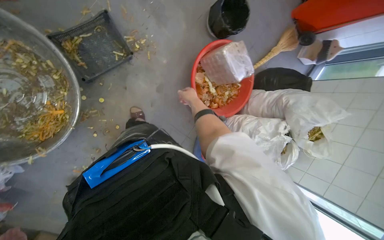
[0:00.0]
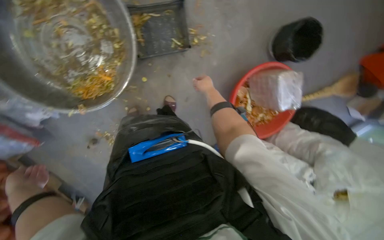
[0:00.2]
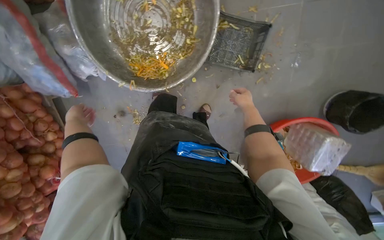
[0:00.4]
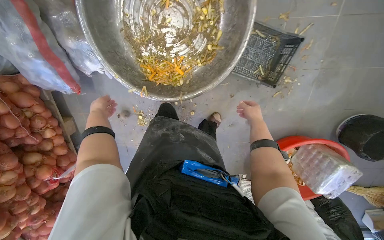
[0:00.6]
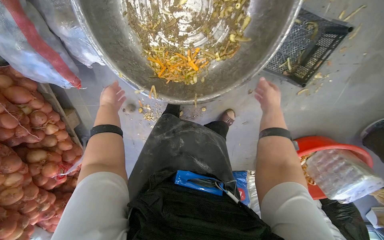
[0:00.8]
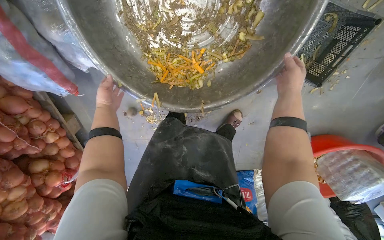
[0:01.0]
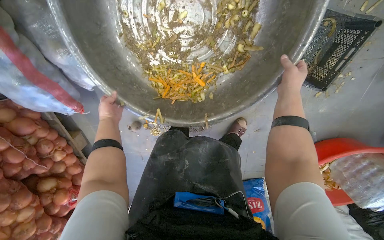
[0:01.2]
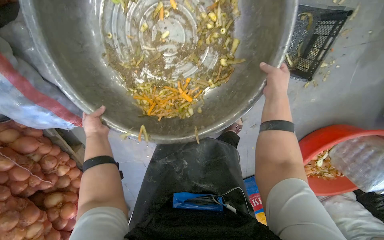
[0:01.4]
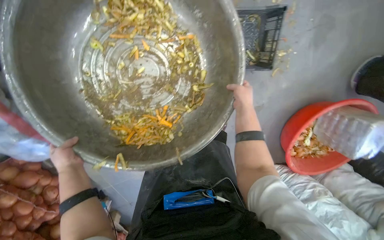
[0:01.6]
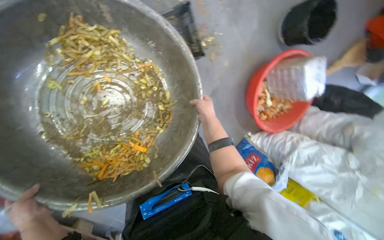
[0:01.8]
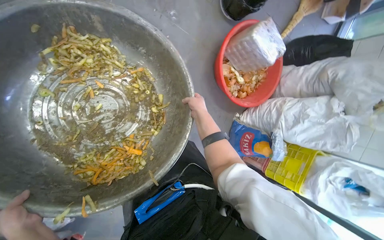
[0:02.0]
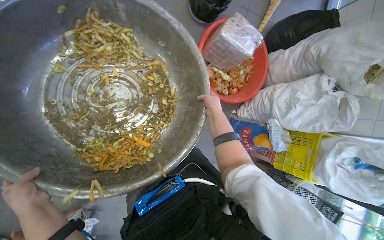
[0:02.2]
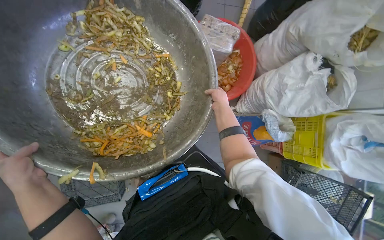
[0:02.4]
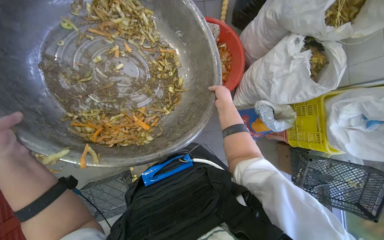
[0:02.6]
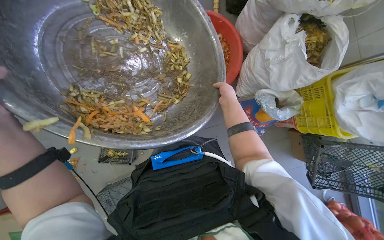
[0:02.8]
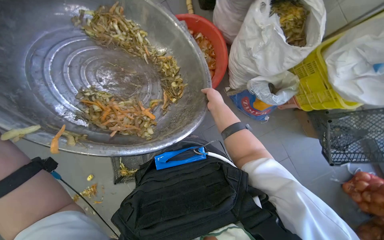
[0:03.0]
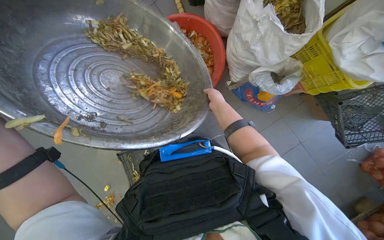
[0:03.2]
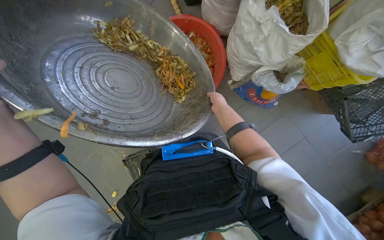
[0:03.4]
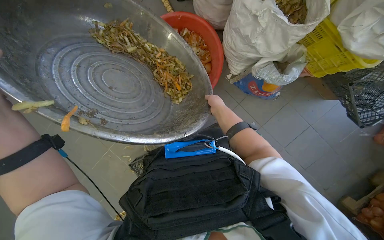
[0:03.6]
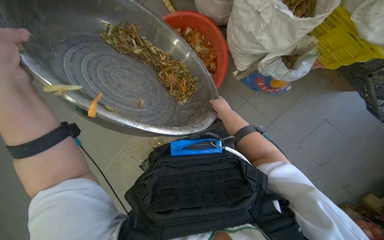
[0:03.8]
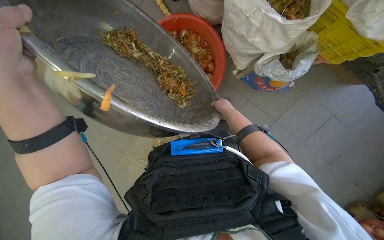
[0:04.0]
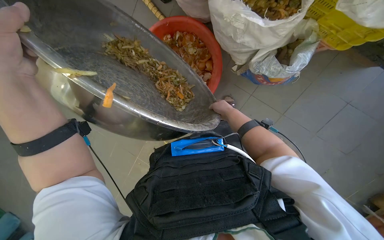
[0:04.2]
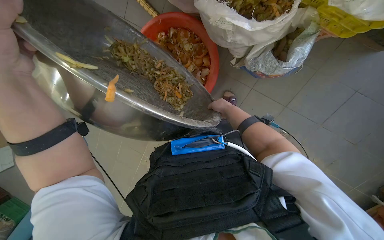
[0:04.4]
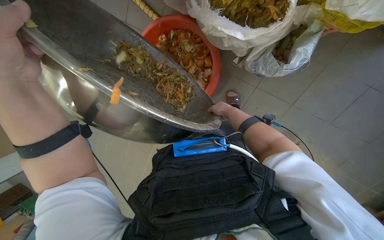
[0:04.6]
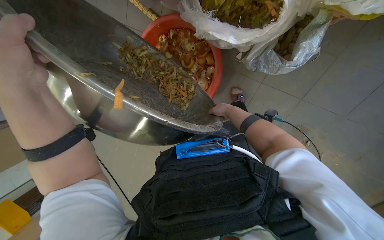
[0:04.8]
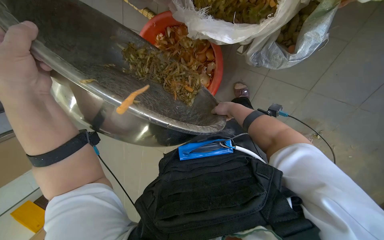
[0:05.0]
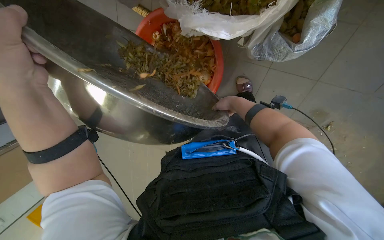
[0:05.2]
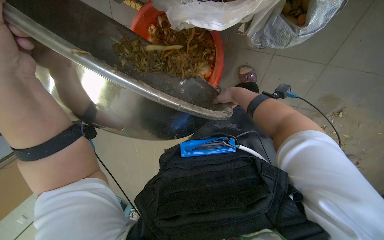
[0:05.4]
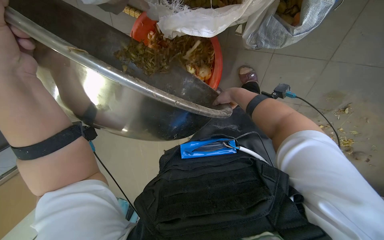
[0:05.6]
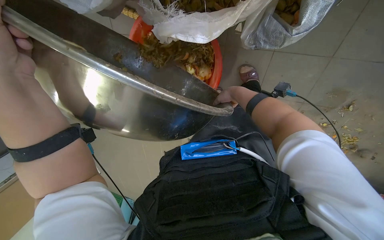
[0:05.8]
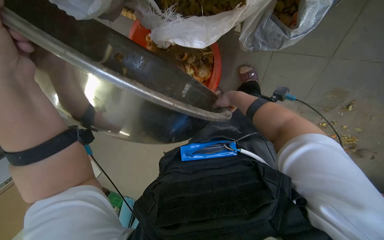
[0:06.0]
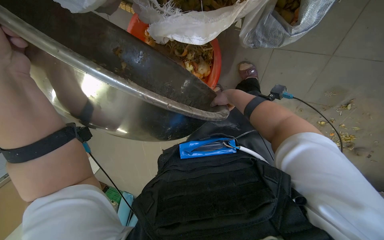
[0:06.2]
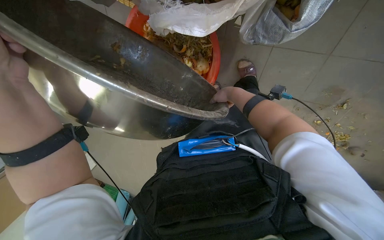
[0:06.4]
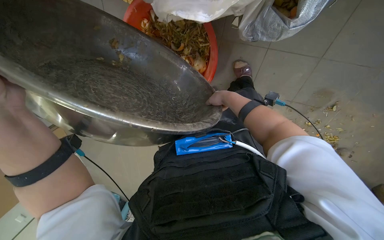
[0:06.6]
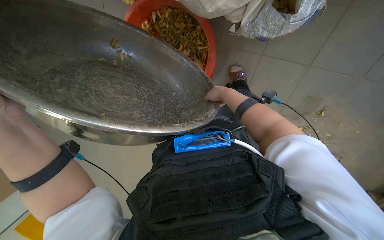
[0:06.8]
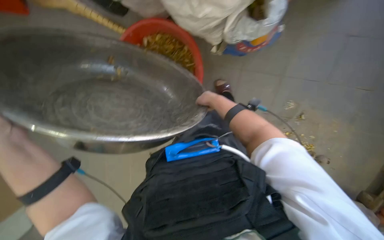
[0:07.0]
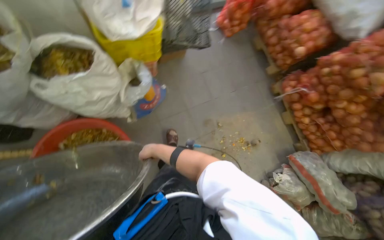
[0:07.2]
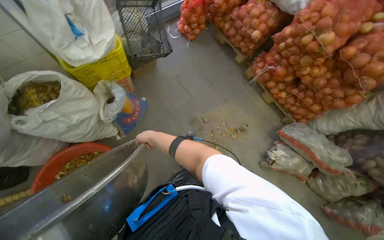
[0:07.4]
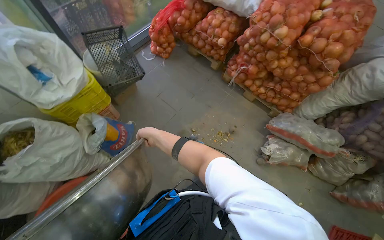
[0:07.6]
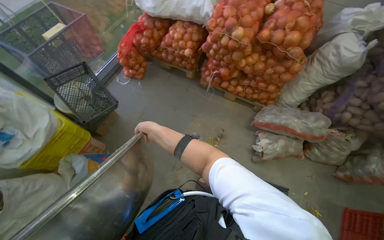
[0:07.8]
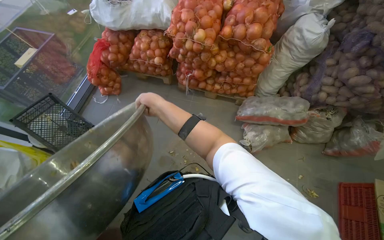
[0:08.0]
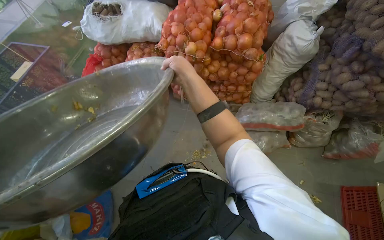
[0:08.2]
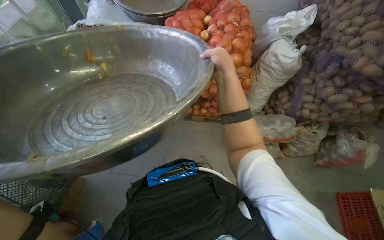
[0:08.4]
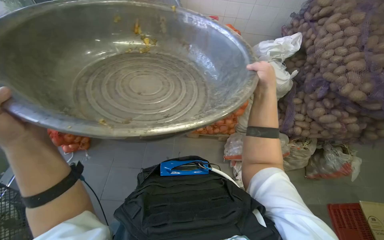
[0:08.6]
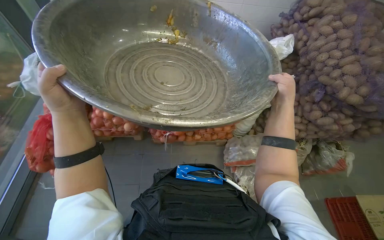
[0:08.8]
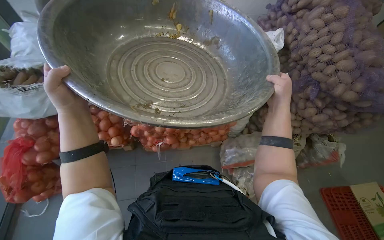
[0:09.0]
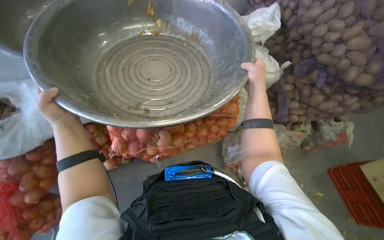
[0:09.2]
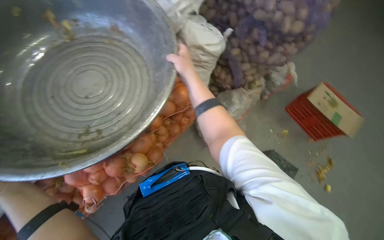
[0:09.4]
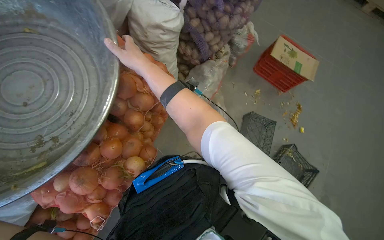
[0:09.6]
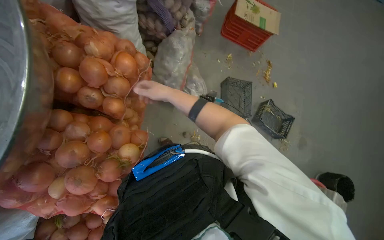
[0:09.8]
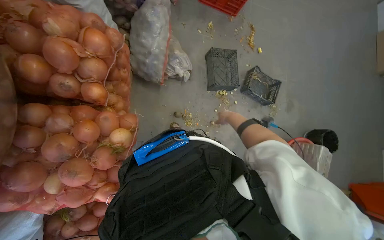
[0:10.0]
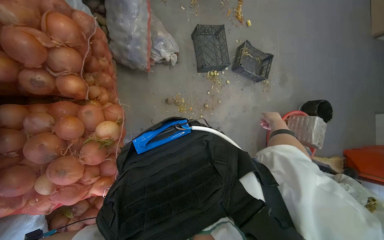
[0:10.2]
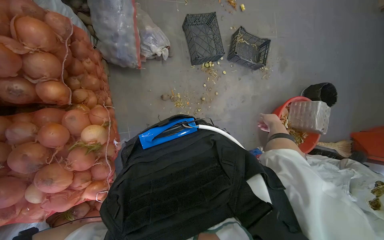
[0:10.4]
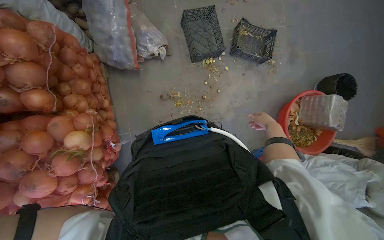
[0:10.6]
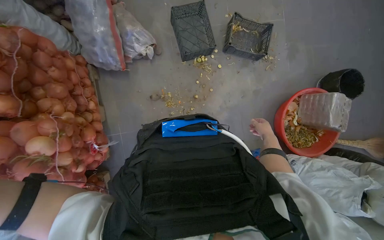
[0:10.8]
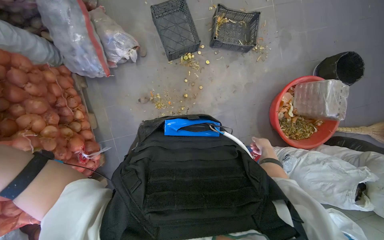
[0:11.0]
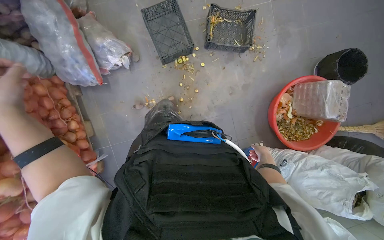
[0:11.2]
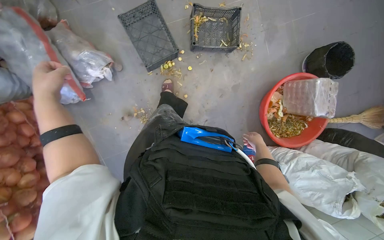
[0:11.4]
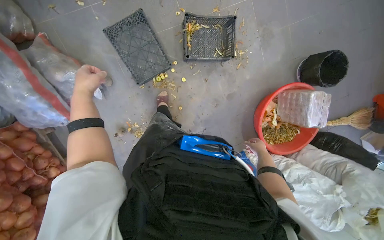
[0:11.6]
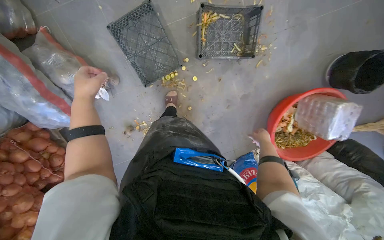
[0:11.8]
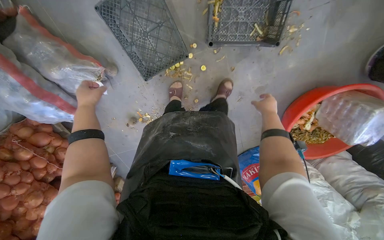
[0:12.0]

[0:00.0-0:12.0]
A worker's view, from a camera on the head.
Job: managing trash.
The whole recording: Collecting and sorting food waste. The worker collects various food waste items from different containers and bags, consolidating them into a larger bin.
0:00.0 to 0:01.6: The camera is carried about 70 cm. The wearer looks approximately 45 degrees further to the left. The camera pitches downward, by some 15 degrees.
0:01.6 to 0:03.0: The camera is aimed about 20 degrees further to the right. The view tilts roughly 25 degrees upward. The right hand moves to the left, some 10 cm.
0:06.0 to 0:07.6: The view tips upward by about 15 degrees. The scene rotates counterclockwise by approximately 40 degrees.
0:07.6 to 0:09.0: The camera travels some 70 cm. The wearer's head swings roughly 40 degrees to the right.
0:09.0 to 0:10.4: The wearer's head swings roughly 80 degrees to the right. The camera pitches downward, by about 40 degrees.
0:10.4 to 0:12.0: The wearer moves about 1 m. The view tips downward by about 35 degrees.

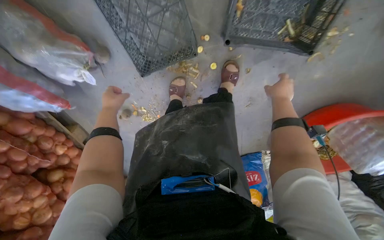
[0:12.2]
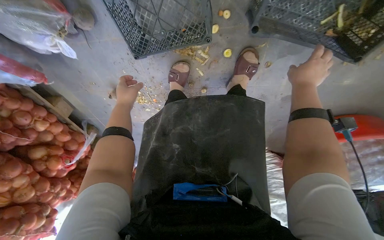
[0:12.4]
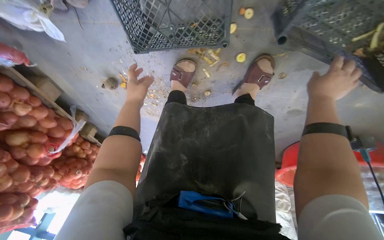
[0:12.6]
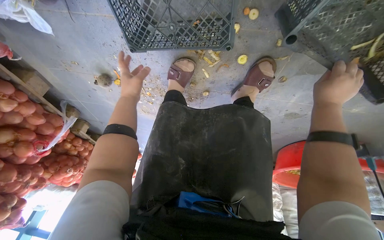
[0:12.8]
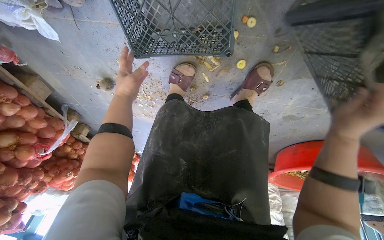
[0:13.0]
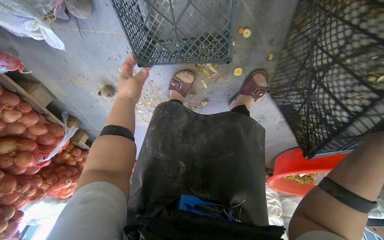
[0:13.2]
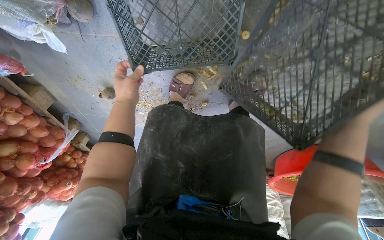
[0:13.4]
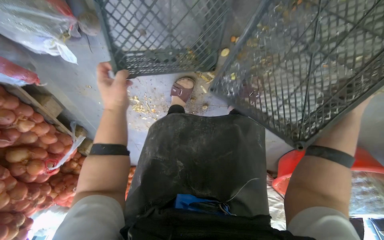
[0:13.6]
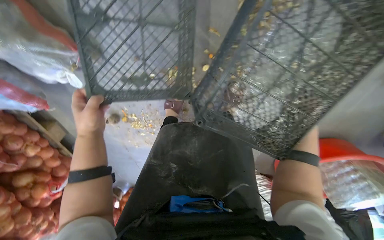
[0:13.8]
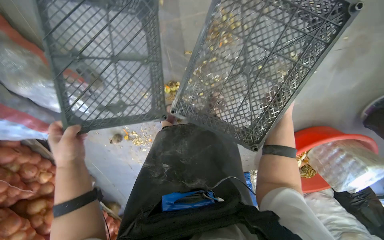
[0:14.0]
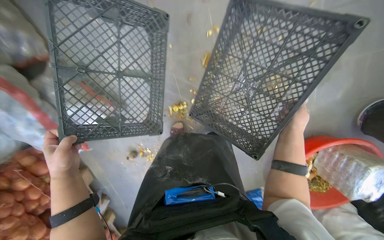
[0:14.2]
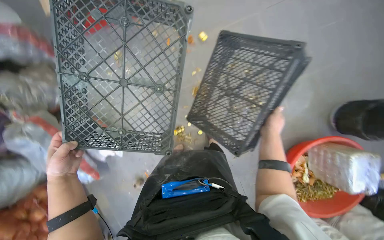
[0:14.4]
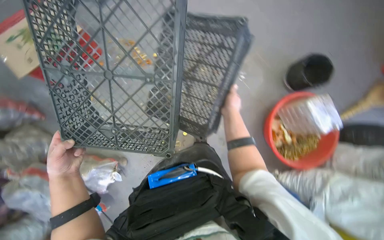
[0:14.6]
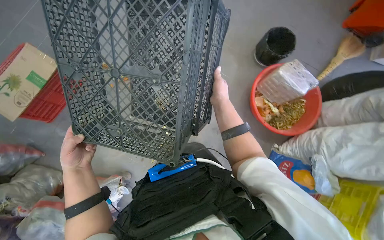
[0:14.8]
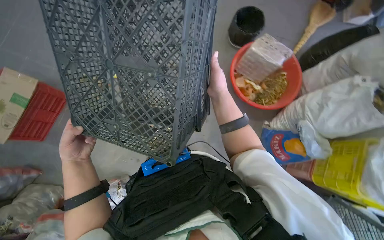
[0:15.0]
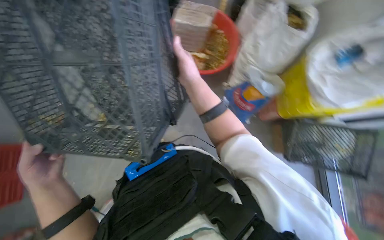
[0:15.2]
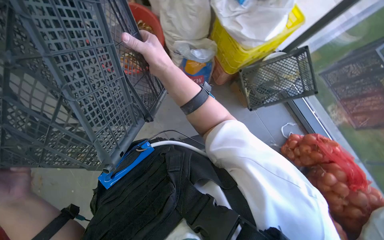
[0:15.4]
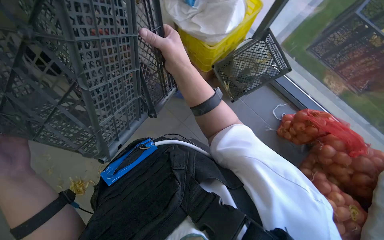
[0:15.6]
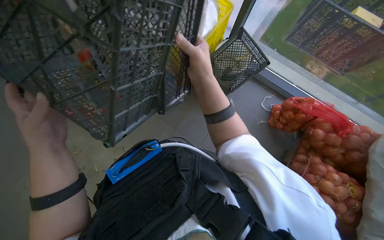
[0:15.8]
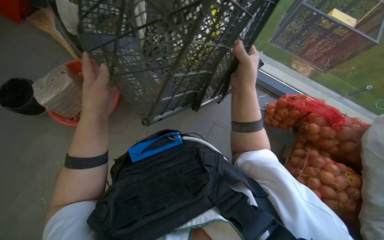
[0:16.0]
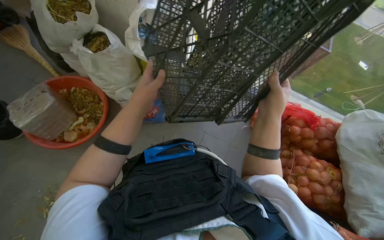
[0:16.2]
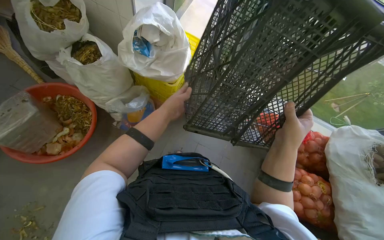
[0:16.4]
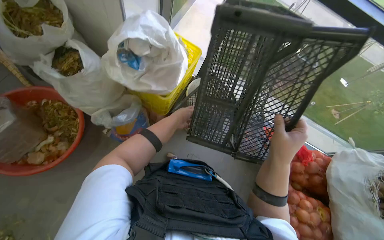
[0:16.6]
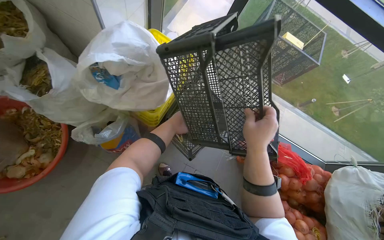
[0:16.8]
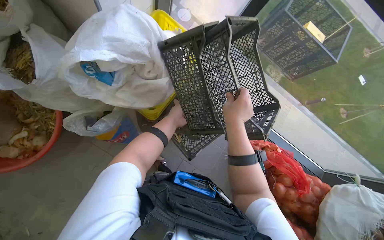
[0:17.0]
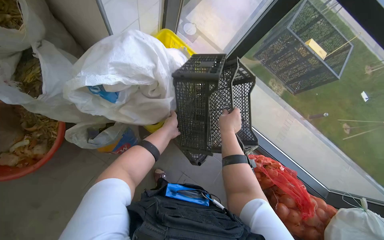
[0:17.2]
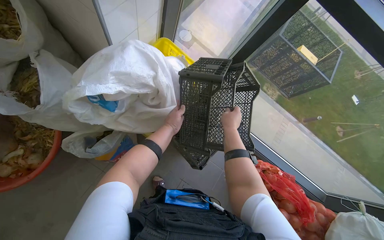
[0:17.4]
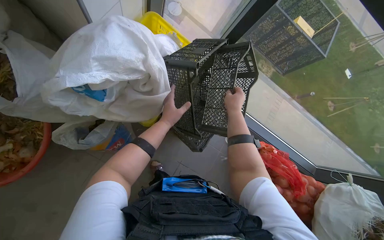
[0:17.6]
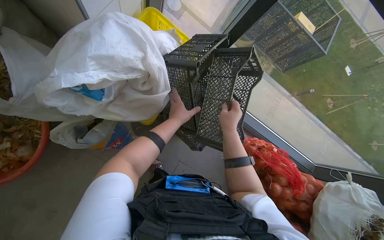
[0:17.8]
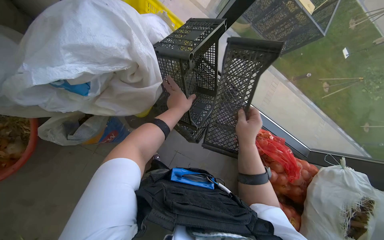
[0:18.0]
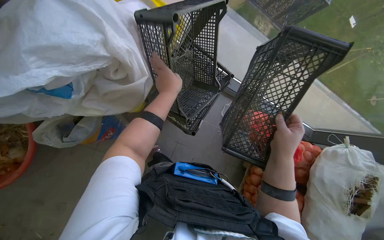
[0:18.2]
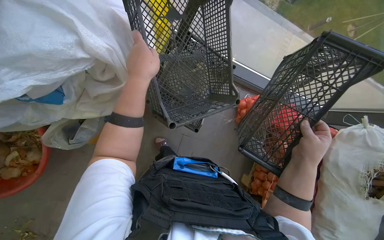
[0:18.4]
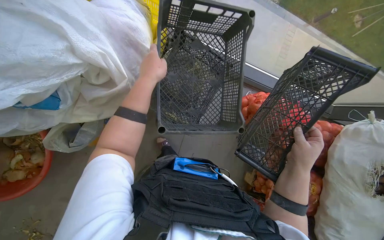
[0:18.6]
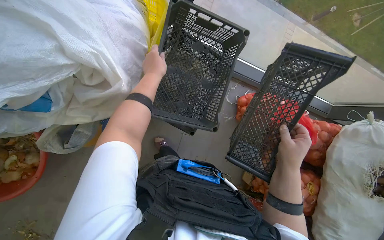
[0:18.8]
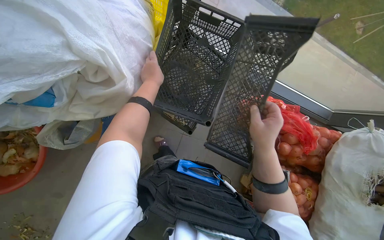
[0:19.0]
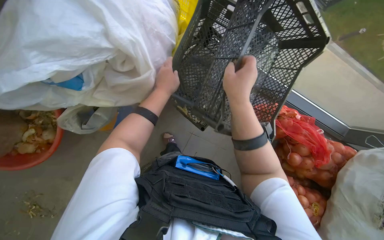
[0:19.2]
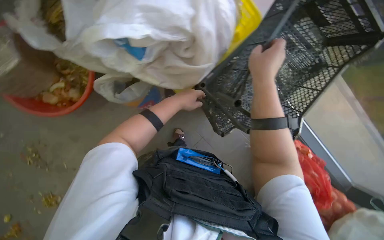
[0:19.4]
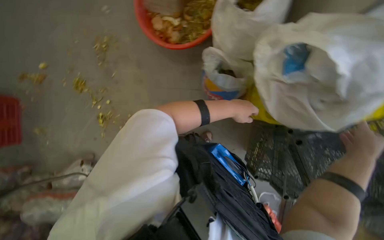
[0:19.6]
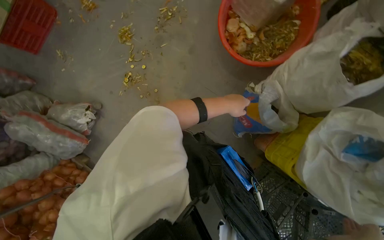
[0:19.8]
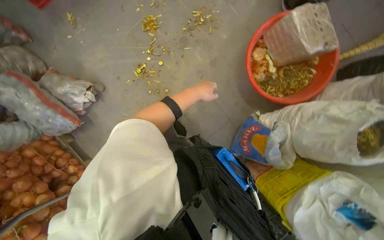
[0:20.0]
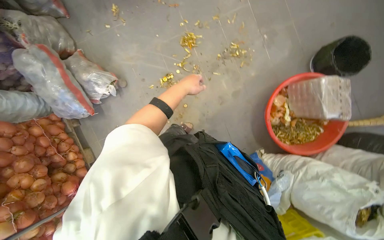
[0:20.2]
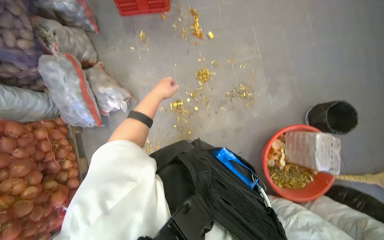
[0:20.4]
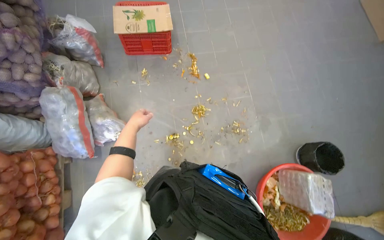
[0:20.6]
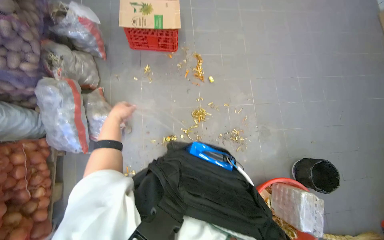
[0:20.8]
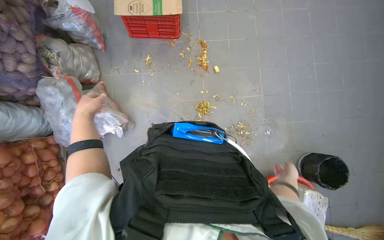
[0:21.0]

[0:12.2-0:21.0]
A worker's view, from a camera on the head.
Job: managing trash.
The whole recording: Collecting and sorting food waste. The worker collects various food waste items from different containers and bags, consolidating them into a larger bin.
0:13.6 to 0:15.2: The wearer looks about 65 degrees further to the right.
0:15.2 to 0:16.6: The wearer's head swings about 45 degrees to the right.
0:16.6 to 0:18.0: The camera pitches downward, by approximately 15 degrees. The right hand moves farther from the camera, roughly 25 cm.
0:19.6 to 0:21.0: The wearer moves some 70 cm. The view tilts about 15 degrees upward. Everything in view rotates about 80 degrees clockwise.
